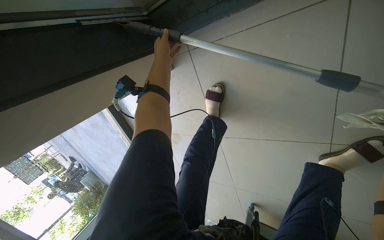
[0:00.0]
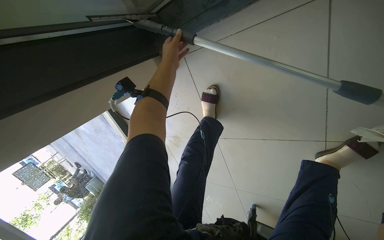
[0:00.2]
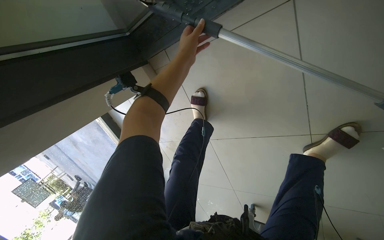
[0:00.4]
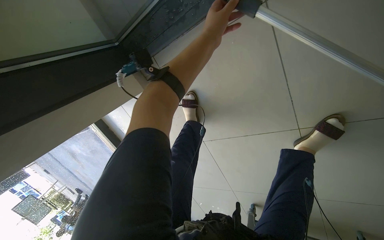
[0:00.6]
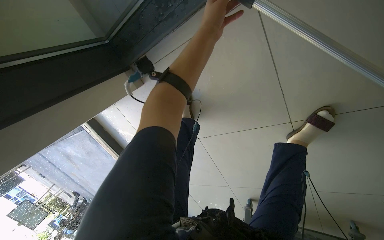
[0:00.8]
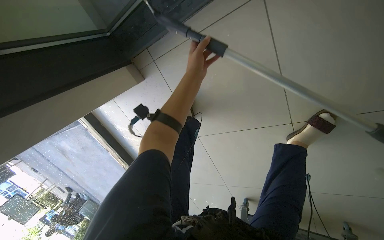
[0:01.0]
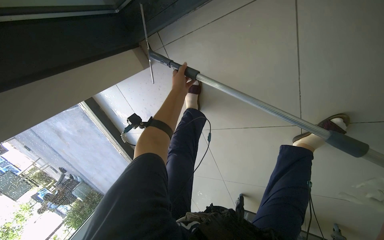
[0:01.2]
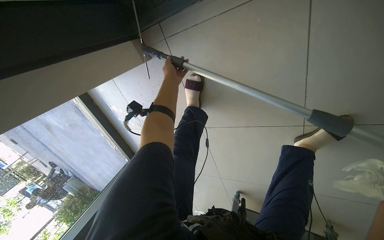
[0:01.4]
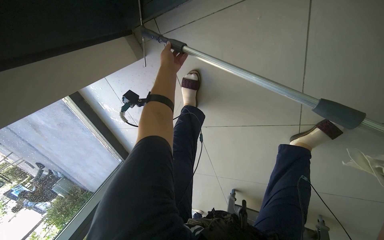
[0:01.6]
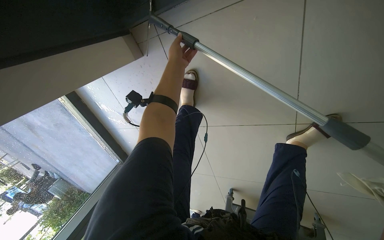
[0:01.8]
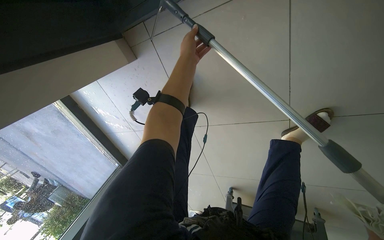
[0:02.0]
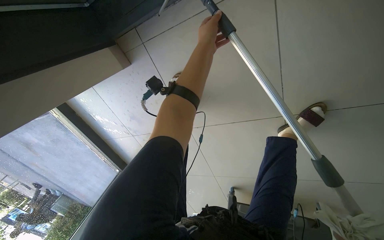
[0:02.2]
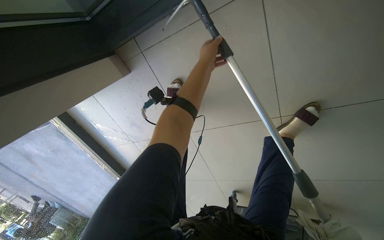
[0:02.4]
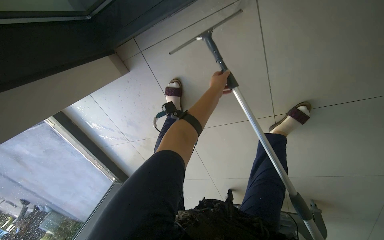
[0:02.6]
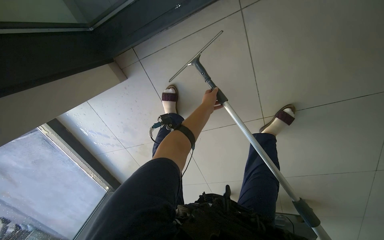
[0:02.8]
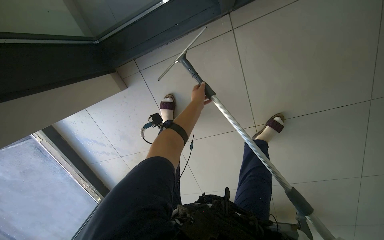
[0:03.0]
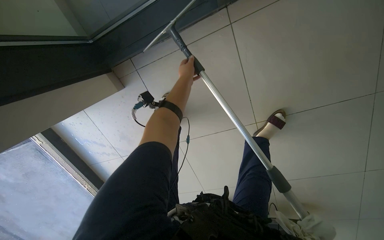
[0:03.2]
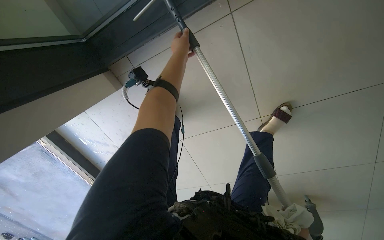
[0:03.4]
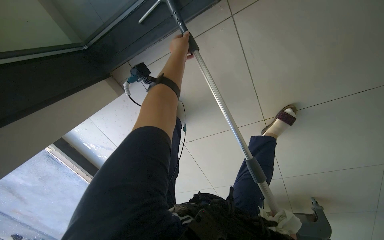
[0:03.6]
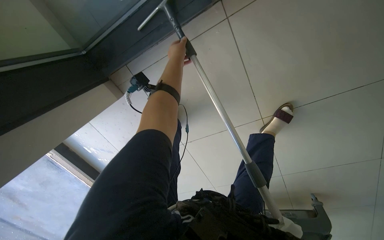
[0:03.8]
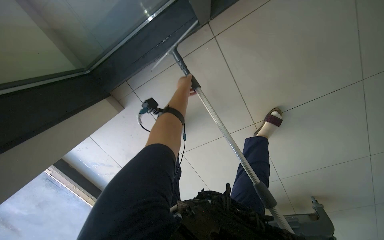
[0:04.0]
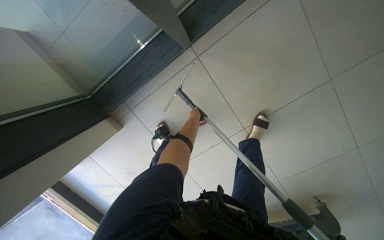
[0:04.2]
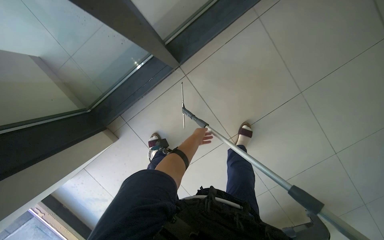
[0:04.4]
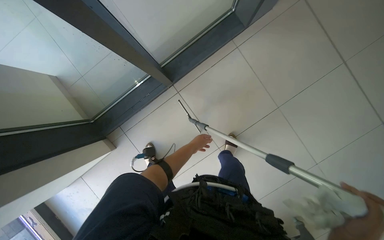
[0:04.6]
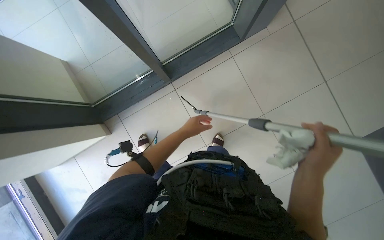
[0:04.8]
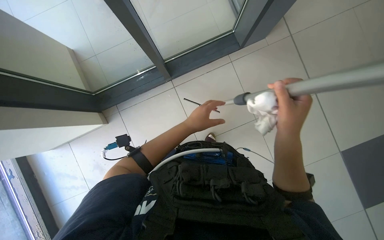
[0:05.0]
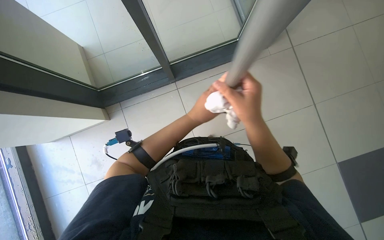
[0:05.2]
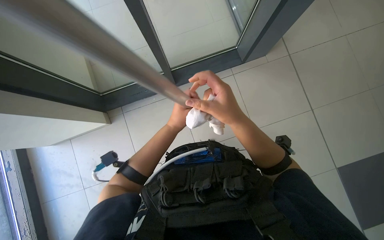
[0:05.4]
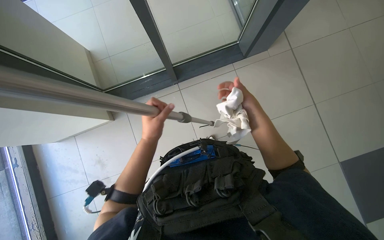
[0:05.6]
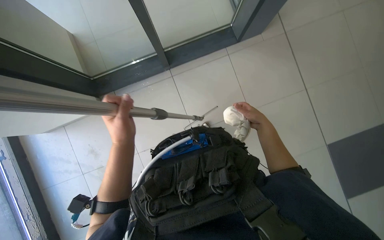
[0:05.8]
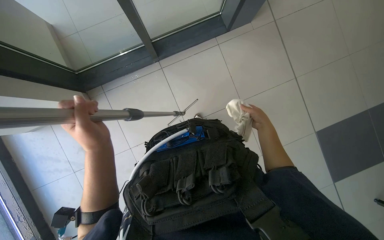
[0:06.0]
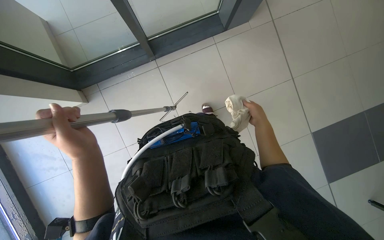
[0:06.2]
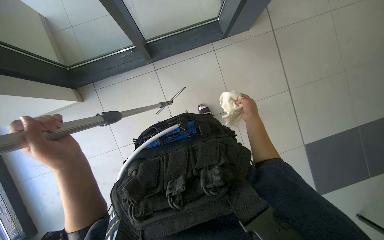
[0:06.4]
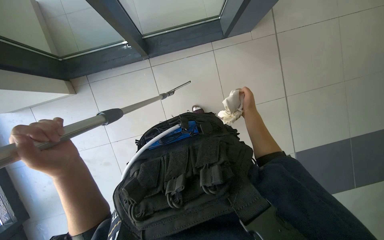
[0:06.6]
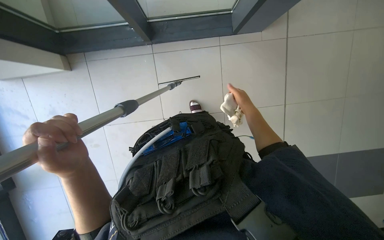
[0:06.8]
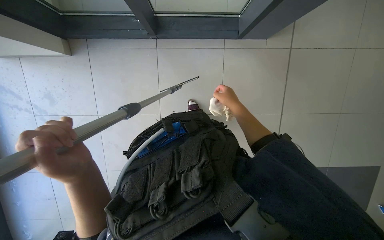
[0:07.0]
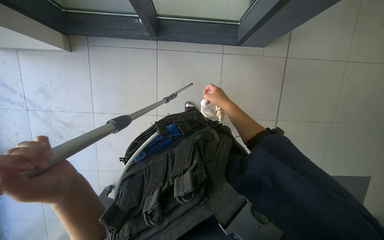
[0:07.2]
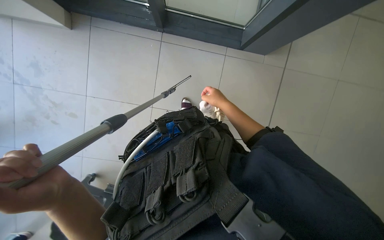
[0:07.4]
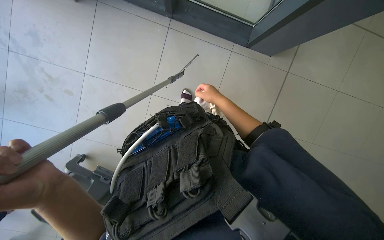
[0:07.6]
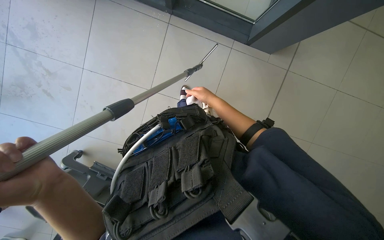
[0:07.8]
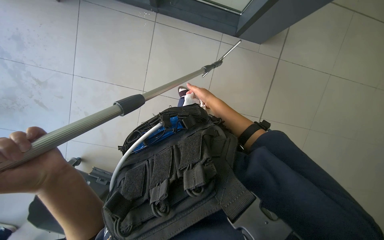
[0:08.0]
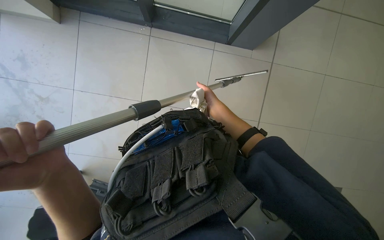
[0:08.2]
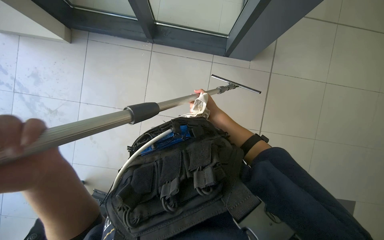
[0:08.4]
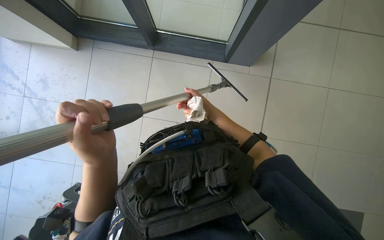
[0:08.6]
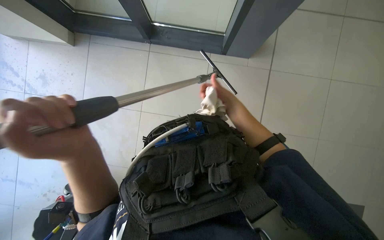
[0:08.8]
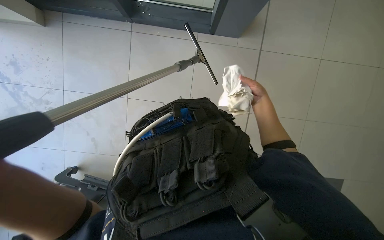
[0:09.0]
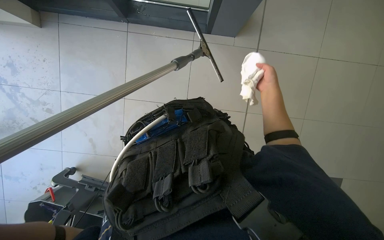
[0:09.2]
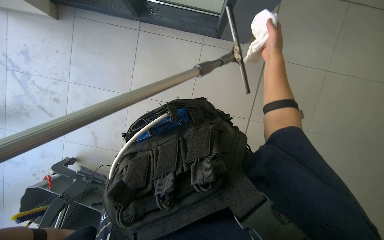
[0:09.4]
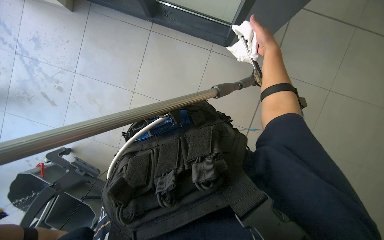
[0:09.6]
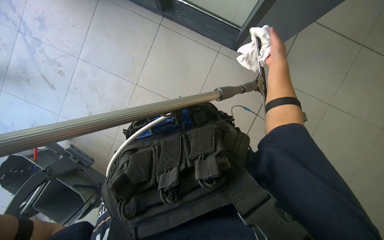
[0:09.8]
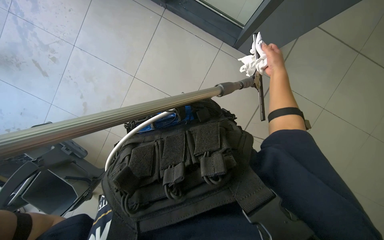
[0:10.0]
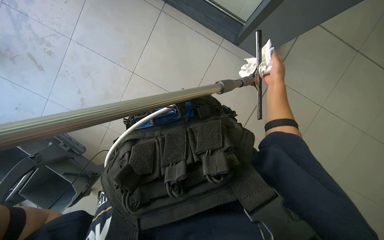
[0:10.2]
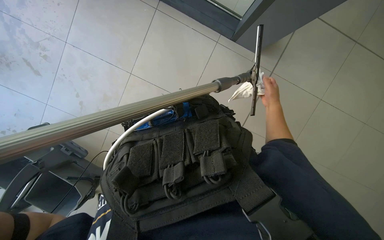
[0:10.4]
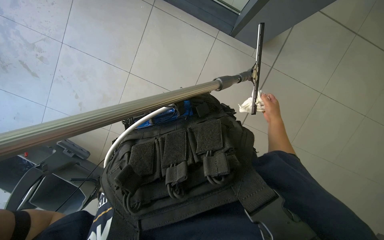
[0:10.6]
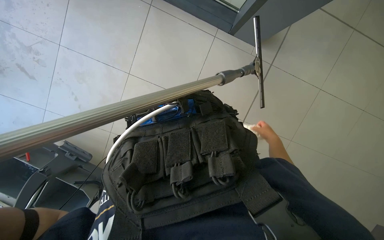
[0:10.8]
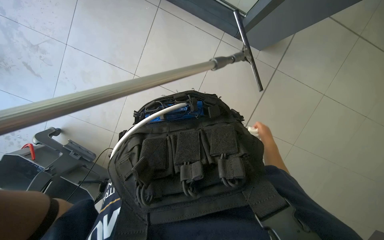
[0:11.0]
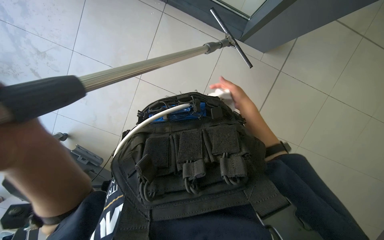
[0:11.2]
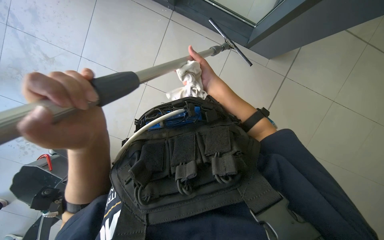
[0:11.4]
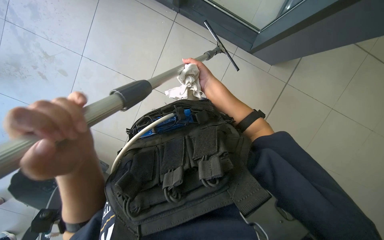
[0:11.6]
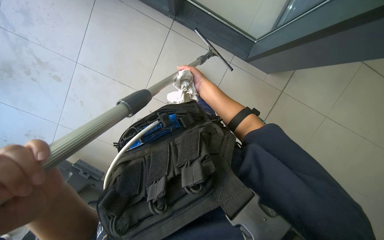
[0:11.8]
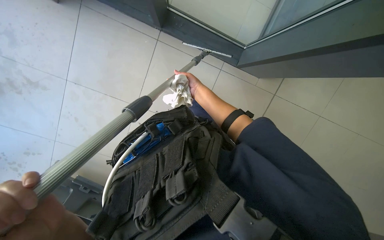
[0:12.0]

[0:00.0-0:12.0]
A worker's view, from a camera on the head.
Job: cleaning windows.
The whole recording: Cleaning glass panels. The worker cleans large glass panels using a long-handled squeegee and a cloth.
0:00.0 to 0:01.6: The left hand moves nearer and farther over some 20 cm, changing direction 2 times.
0:01.6 to 0:03.0: The view tips upward by approximately 15 degrees. The left hand heads to the right and down the picture, covering about 20 cm.
0:03.0 to 0:04.4: The view tips upward by roughly 15 degrees.
0:04.4 to 0:06.0: The left hand moves nearer and farther over roughly 30 cm, changing direction 2 times.
0:06.0 to 0:07.6: The scene turns about 35 degrees clockwise in the picture.
0:07.6 to 0:09.0: The right hand moves to the right, some 20 cm.
0:09.0 to 0:10.4: The right hand travels up the picture and back again, approximately 20 cm each way.
0:10.4 to 0:12.0: The right hand is displaced to the left and up the picture by about 25 cm.

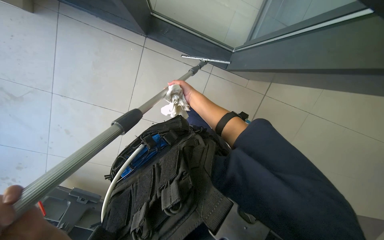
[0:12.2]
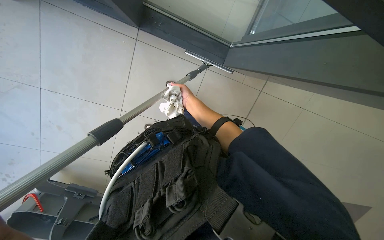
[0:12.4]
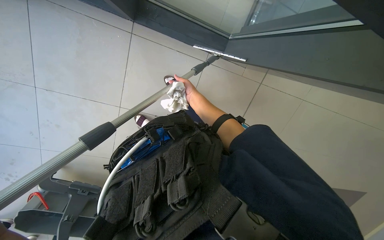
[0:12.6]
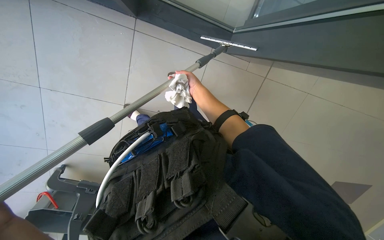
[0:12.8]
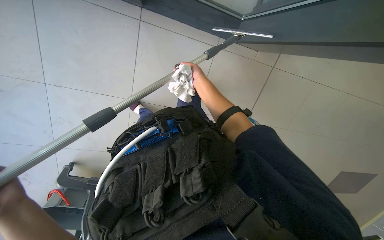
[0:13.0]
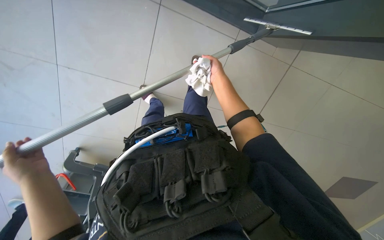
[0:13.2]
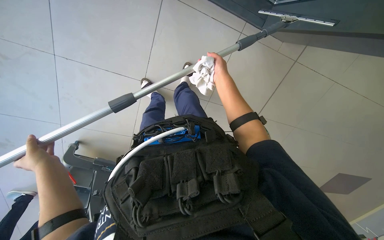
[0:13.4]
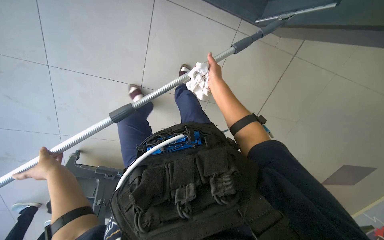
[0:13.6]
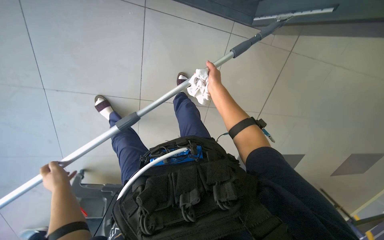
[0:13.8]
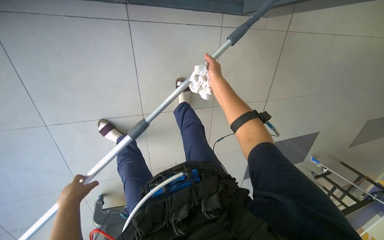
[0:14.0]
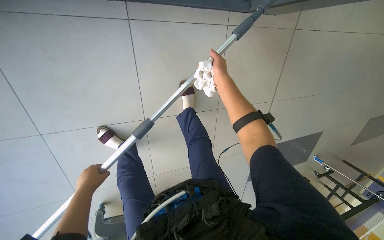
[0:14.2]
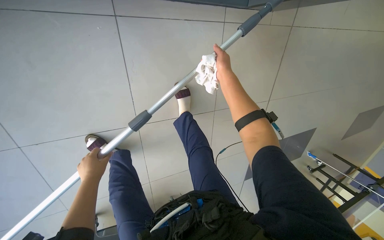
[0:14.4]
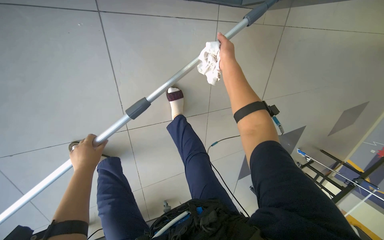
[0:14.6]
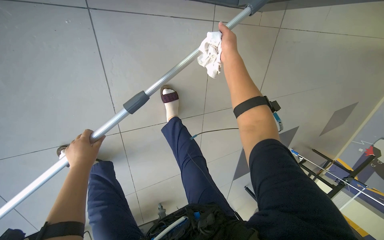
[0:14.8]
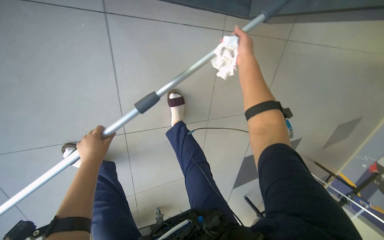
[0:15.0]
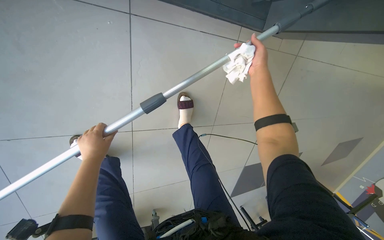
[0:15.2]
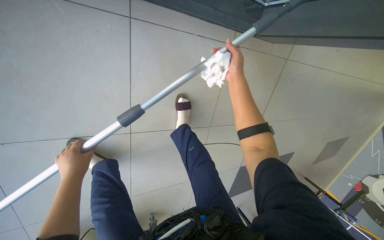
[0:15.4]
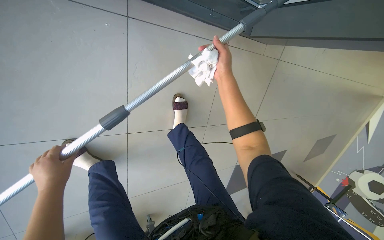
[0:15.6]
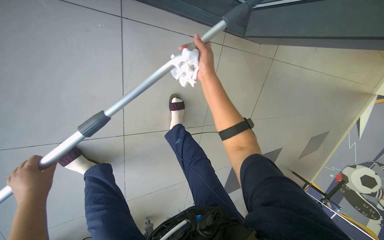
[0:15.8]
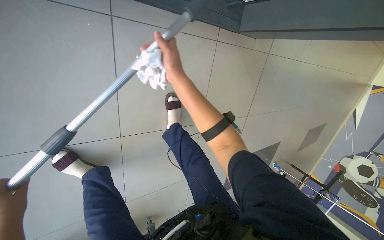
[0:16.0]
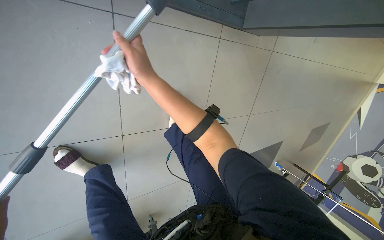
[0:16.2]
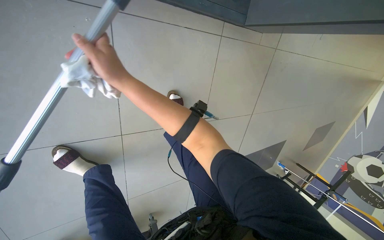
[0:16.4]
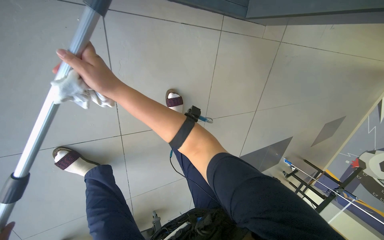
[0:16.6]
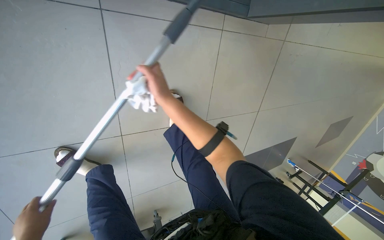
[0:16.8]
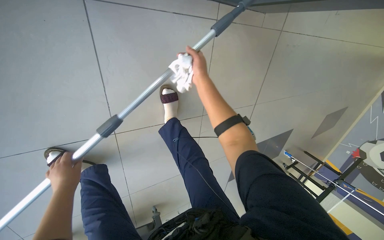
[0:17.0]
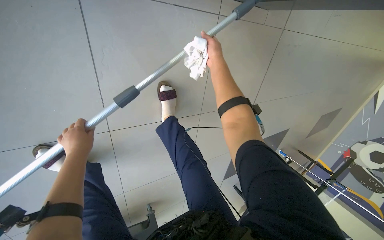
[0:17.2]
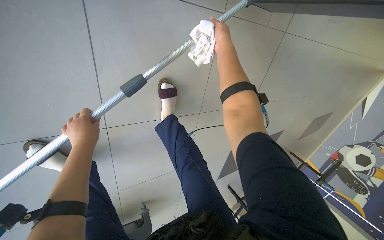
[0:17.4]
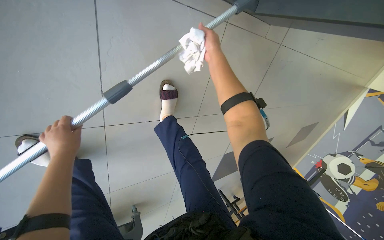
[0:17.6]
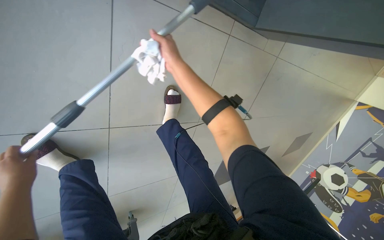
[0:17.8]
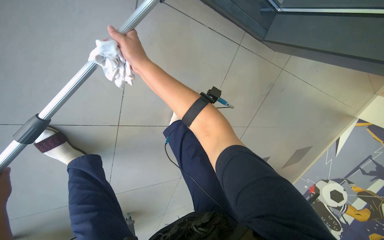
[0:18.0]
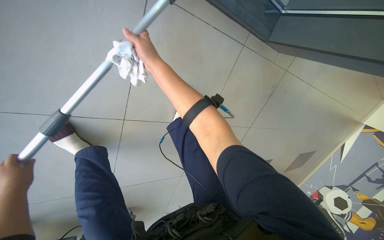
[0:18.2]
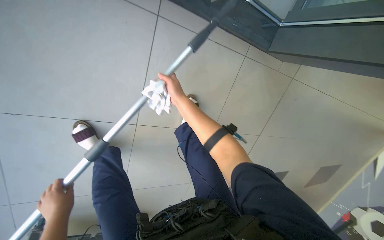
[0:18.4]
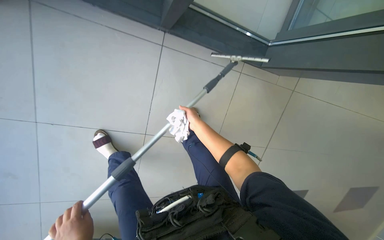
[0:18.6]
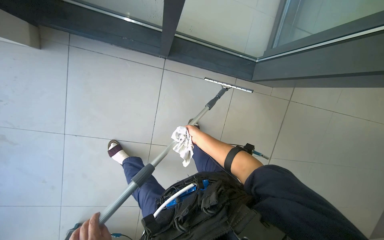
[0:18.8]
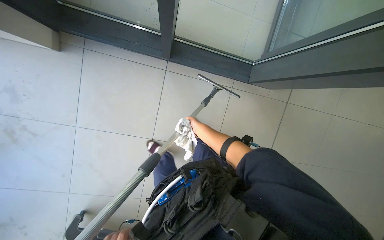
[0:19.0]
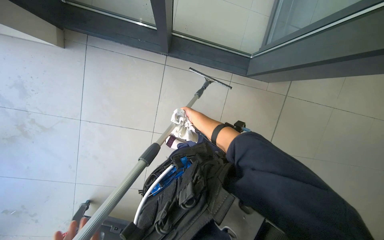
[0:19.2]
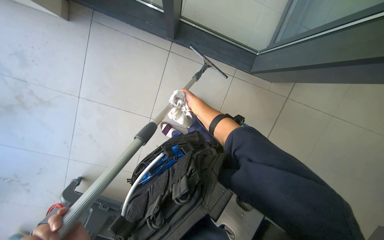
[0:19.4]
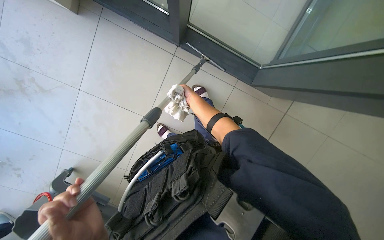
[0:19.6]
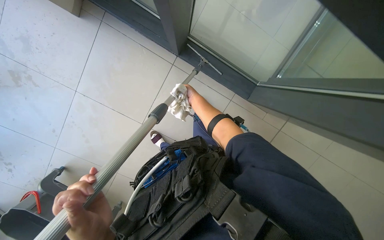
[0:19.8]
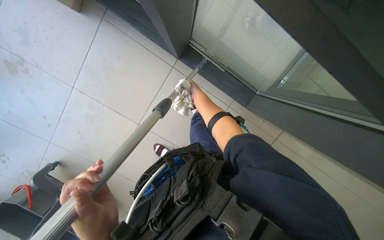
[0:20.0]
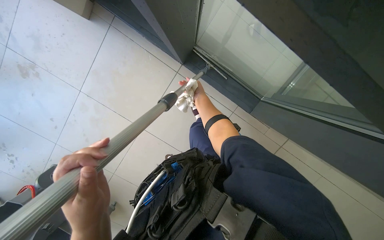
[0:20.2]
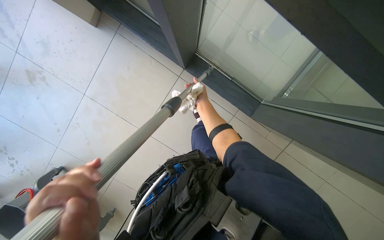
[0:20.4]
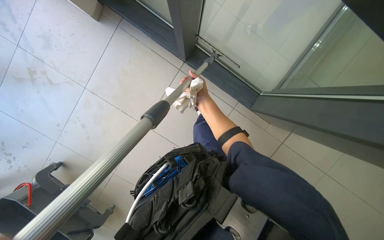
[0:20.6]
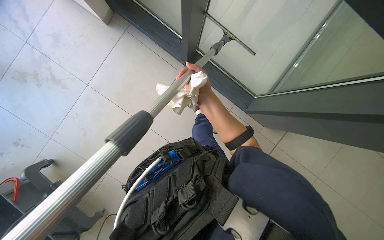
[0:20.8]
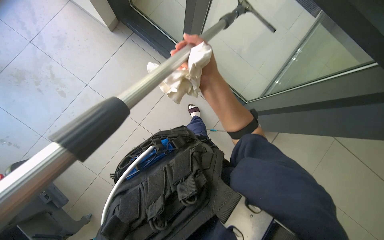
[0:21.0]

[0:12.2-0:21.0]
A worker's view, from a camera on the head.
Job: cleaning windows.
The whole recording: Cleaning glass panels. The worker cleans large glass panels using a long-handled squeegee and a cloth.
0:13.6 to 0:15.2: The left hand is displaced up the picture by some 15 cm.
0:15.2 to 0:16.6: The right hand moves to the left and nearer to the camera, some 35 cm.
0:16.6 to 0:18.0: The right hand moves farther from the camera, approximately 15 cm, and goes to the right and returns, about 25 cm each way.
0:18.0 to 0:19.6: The head travels approximately 60 cm. The head turns to the left by approximately 20 degrees. The wearer looks some 15 degrees further upward.
0:19.6 to 0:21.0: The view tips upward by approximately 15 degrees. The right hand goes some 20 cm nearer to the camera.
